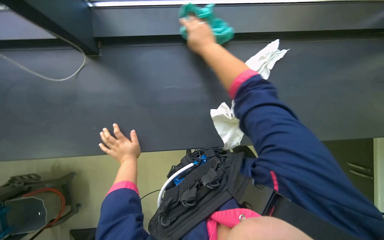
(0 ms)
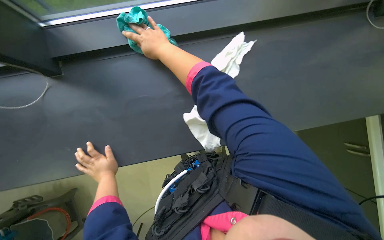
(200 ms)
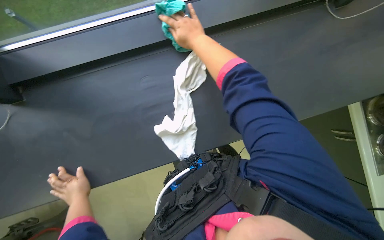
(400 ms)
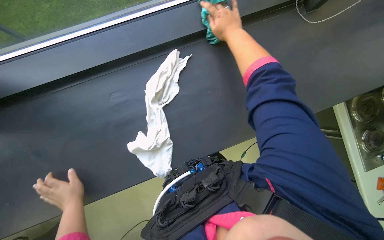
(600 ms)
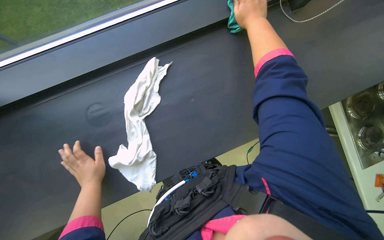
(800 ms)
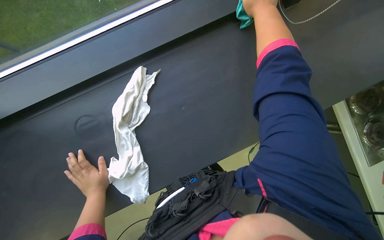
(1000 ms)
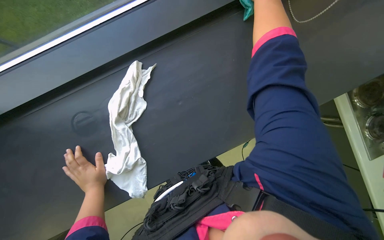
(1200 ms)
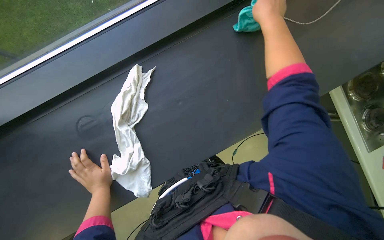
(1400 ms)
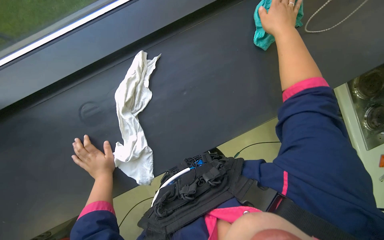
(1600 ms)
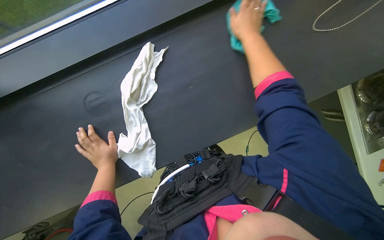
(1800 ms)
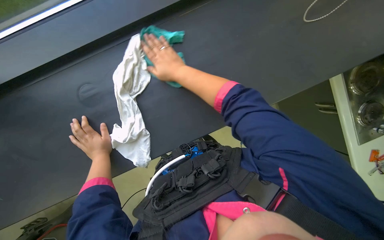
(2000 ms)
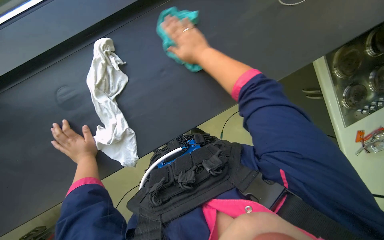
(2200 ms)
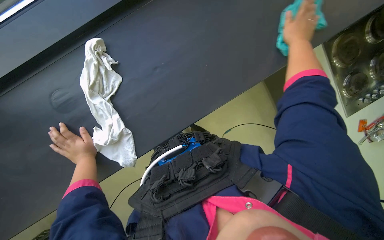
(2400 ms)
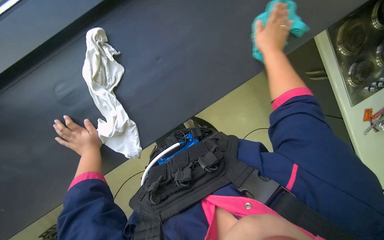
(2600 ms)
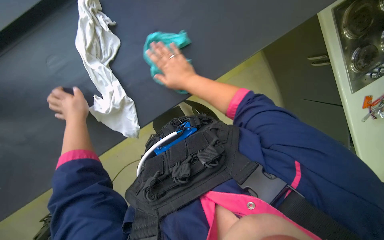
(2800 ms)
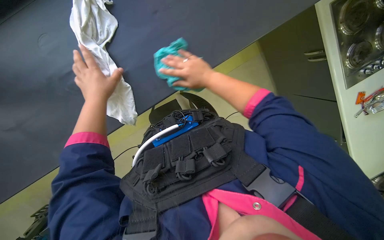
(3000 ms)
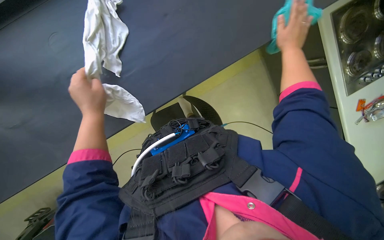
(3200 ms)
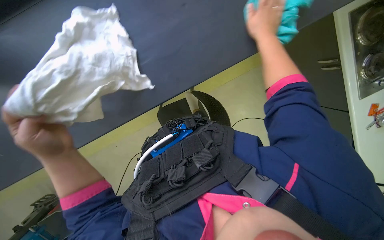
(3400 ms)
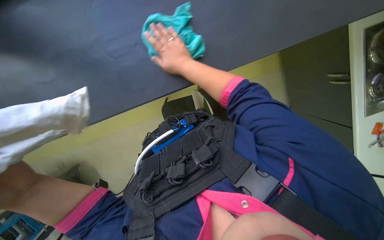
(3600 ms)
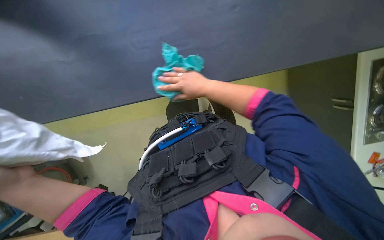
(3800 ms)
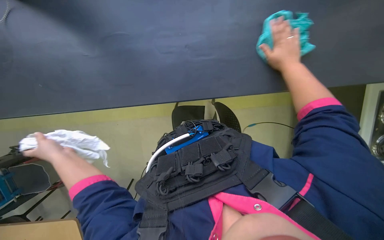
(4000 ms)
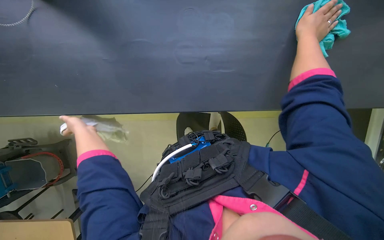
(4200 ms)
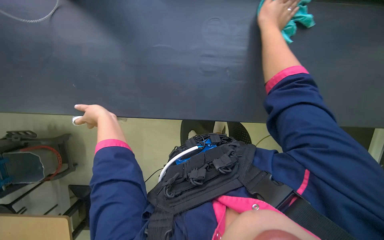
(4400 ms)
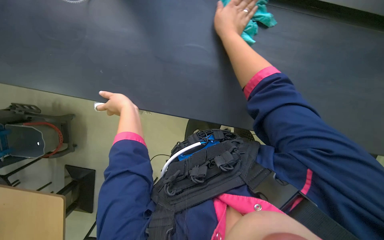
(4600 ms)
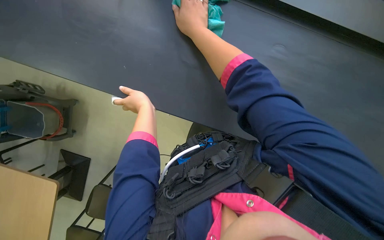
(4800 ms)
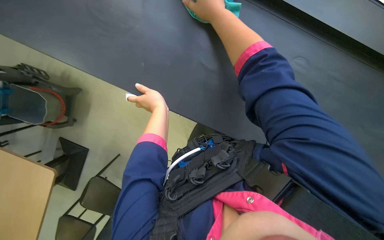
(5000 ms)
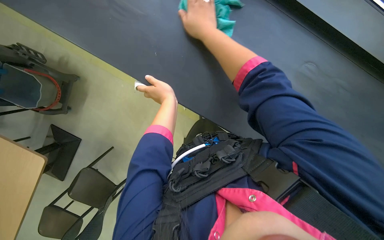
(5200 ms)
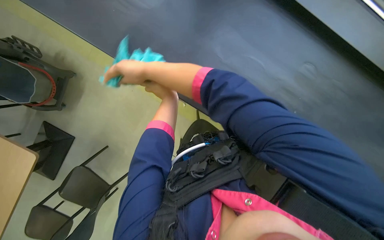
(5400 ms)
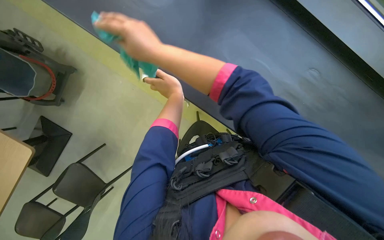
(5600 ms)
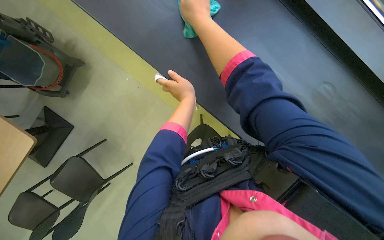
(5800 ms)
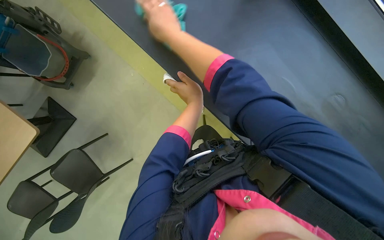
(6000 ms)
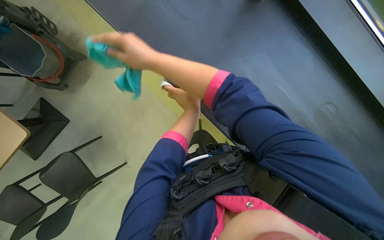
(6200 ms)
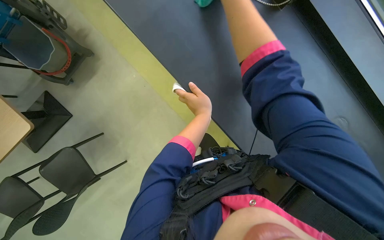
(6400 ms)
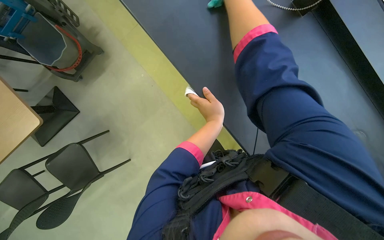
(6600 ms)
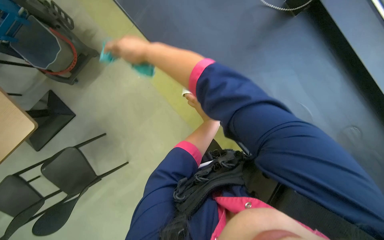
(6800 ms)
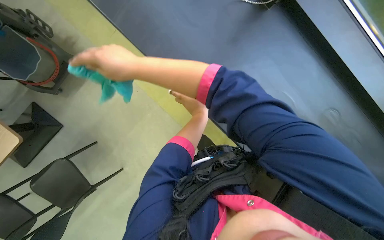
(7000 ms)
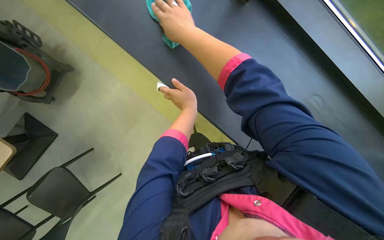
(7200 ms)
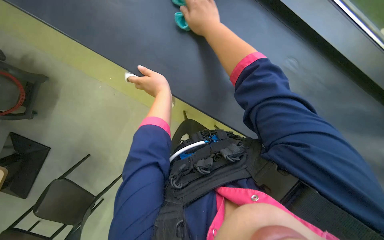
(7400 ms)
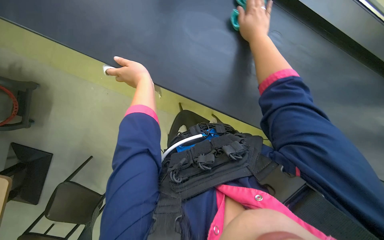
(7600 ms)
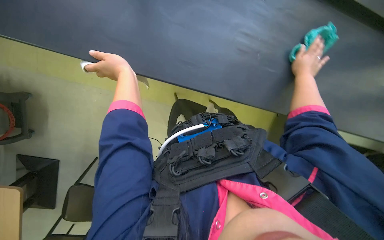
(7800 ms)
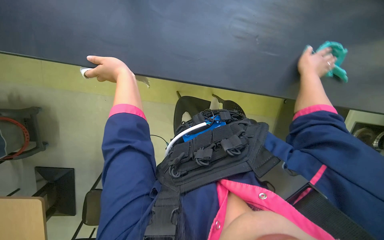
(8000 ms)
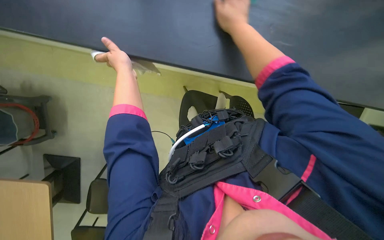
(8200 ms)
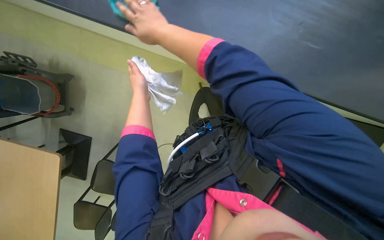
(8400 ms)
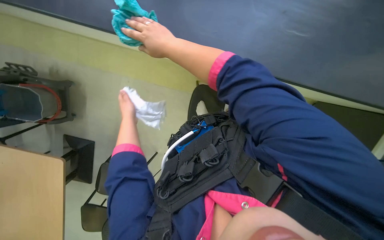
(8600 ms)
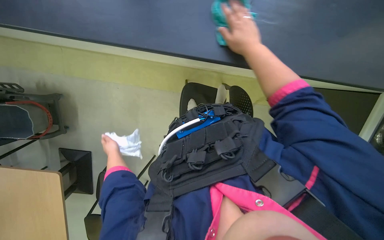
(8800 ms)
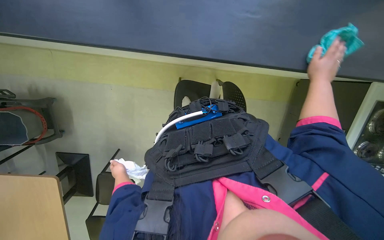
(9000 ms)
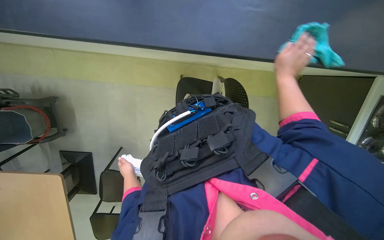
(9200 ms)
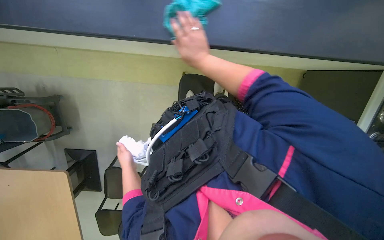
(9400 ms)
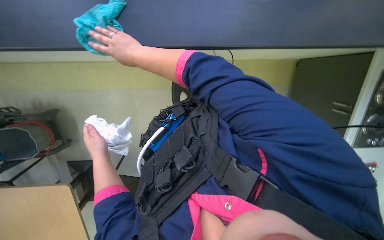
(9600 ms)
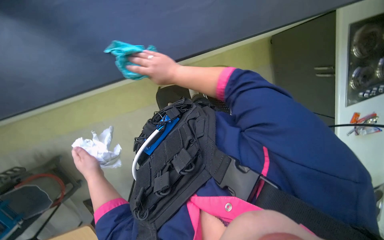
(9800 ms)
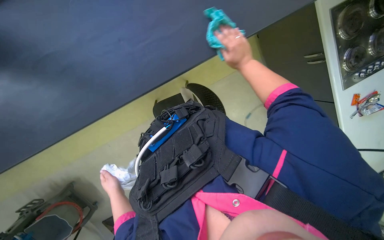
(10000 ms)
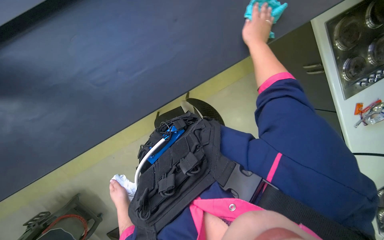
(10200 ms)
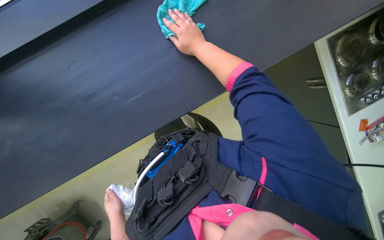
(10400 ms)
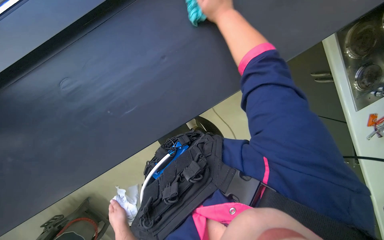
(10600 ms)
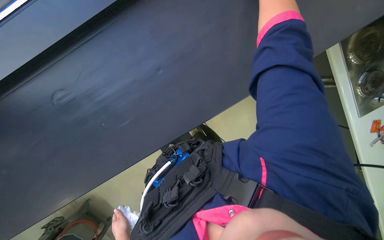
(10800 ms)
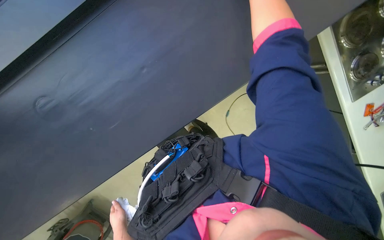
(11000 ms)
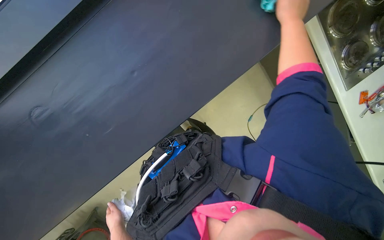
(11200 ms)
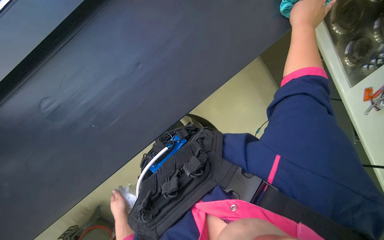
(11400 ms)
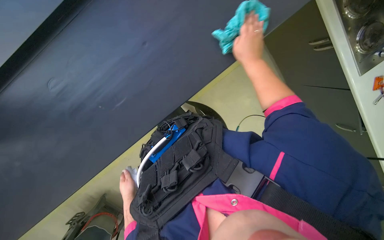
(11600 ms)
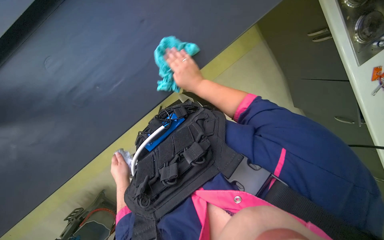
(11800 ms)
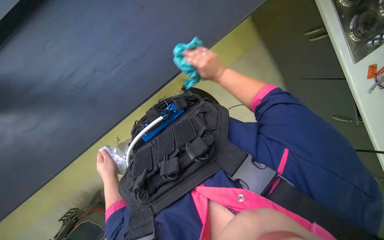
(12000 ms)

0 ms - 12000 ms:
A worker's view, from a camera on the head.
Job: cleaning windows.
The whole recording: Wiping window glass. The worker wipes the window frame and wipes the window glass with a white cloth.
0 ms - 1600 ms: The head travels roughly 40 cm.
1600 ms - 3000 ms: The right hand goes left and right, roughly 35 cm each way, reversing 2 times.
3000 ms - 4400 ms: Everything in view rotates some 25 degrees clockwise. The left hand goes down the picture and returns, roughly 25 cm each way. Meanwhile the right hand goes left and right, some 35 cm each way, reversing 3 times.
4400 ms - 6000 ms: The left hand goes about 15 cm to the right. The right hand swings left and right, roughly 35 cm each way, with 2 reversals.
7600 ms - 9000 ms: The left hand shifts approximately 35 cm down the picture and farther from the camera. Meanwhile the right hand goes left and right, approximately 50 cm each way, reversing 2 times.
9000 ms - 10400 ms: Everything in view rotates some 25 degrees counterclockwise. The left hand goes roughly 10 cm nearer to the camera.
10400 ms - 12000 ms: The left hand shifts roughly 10 cm up the picture.

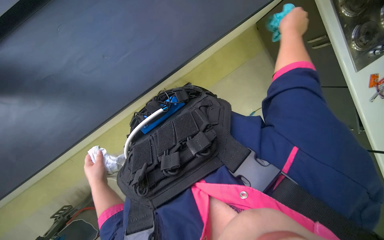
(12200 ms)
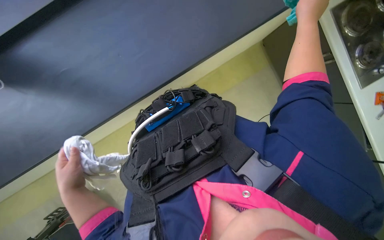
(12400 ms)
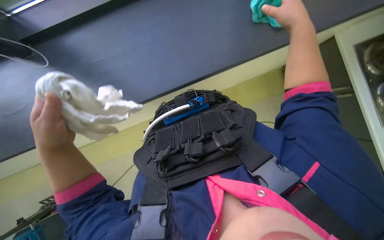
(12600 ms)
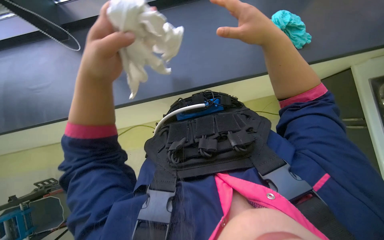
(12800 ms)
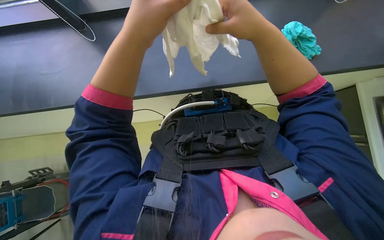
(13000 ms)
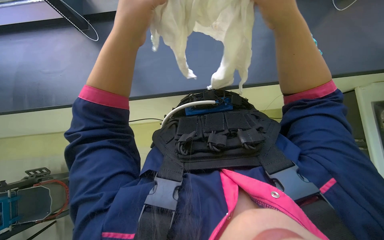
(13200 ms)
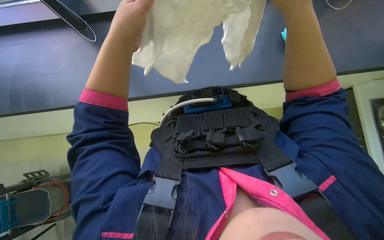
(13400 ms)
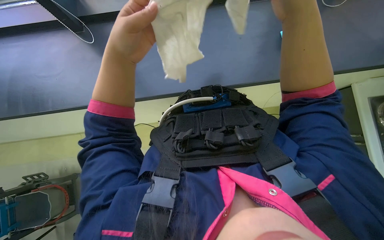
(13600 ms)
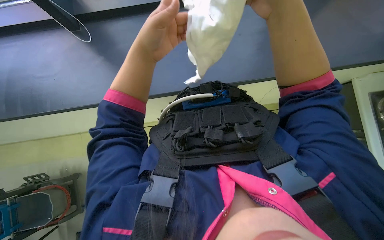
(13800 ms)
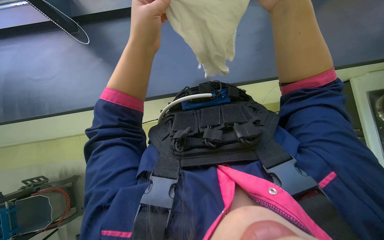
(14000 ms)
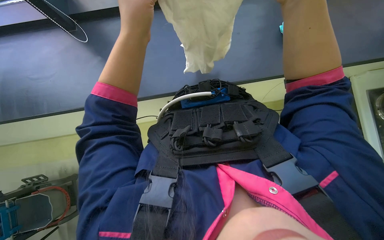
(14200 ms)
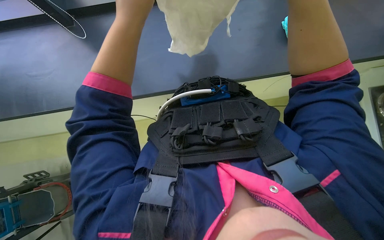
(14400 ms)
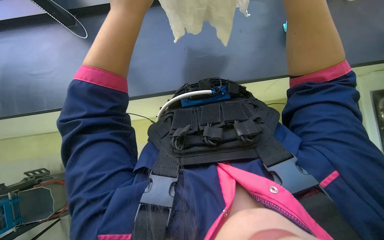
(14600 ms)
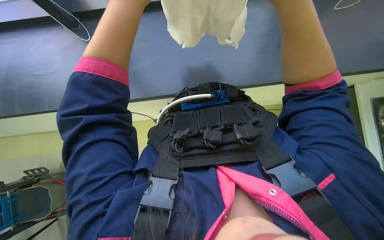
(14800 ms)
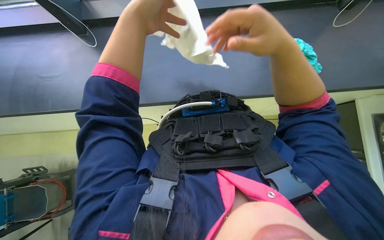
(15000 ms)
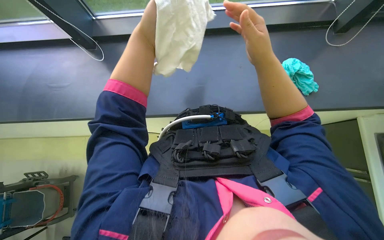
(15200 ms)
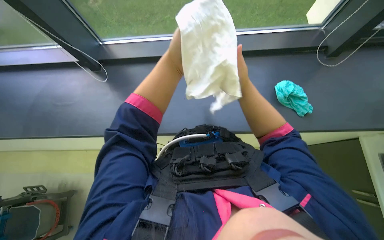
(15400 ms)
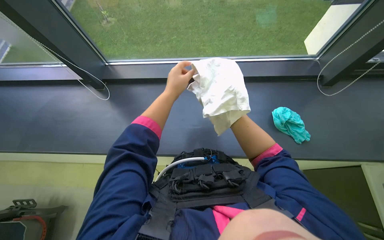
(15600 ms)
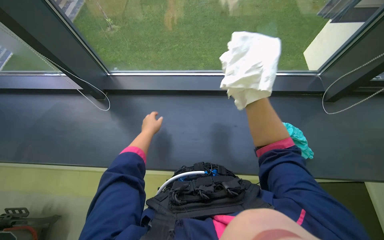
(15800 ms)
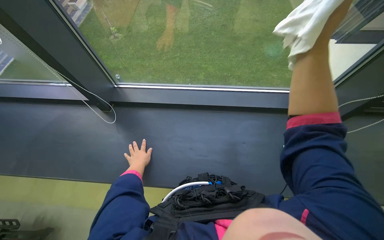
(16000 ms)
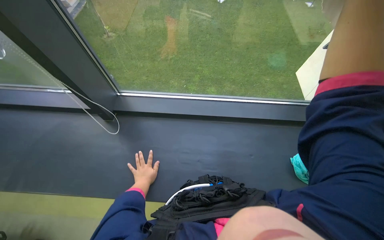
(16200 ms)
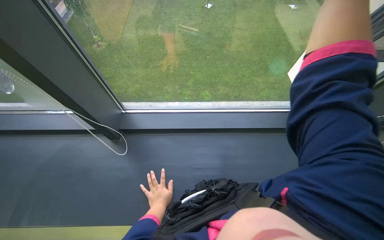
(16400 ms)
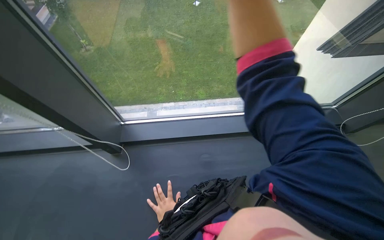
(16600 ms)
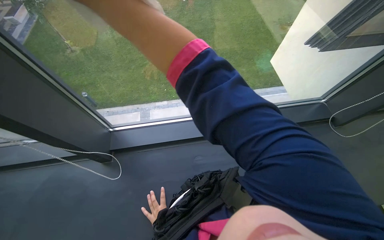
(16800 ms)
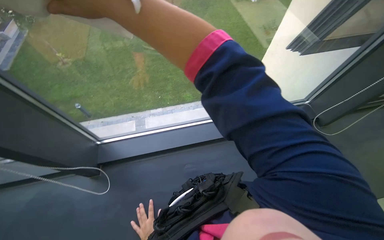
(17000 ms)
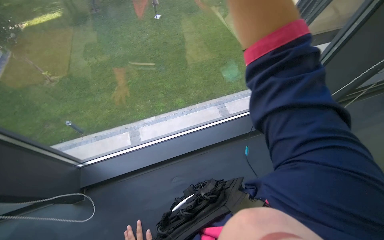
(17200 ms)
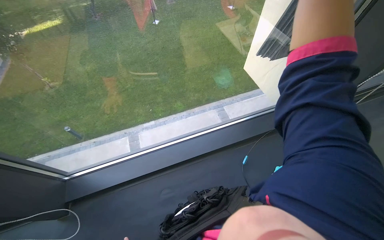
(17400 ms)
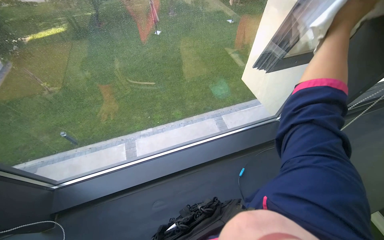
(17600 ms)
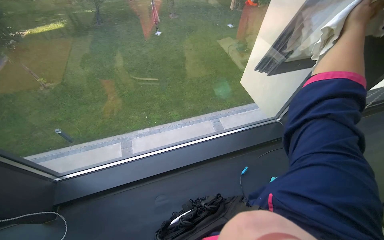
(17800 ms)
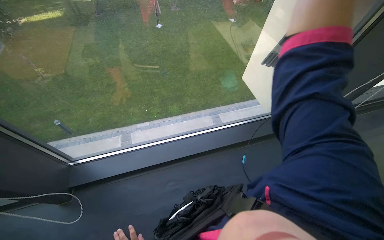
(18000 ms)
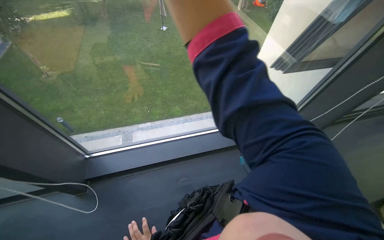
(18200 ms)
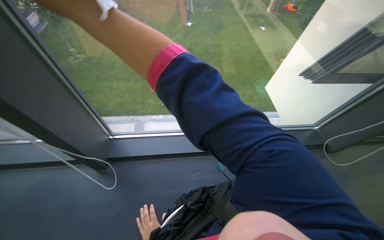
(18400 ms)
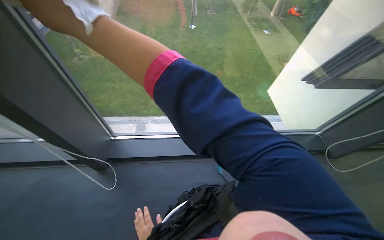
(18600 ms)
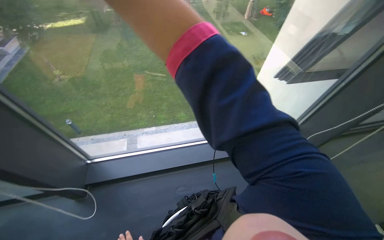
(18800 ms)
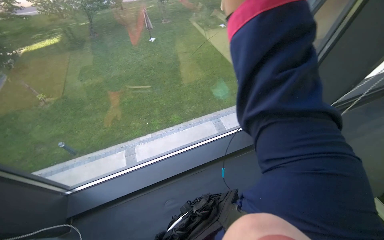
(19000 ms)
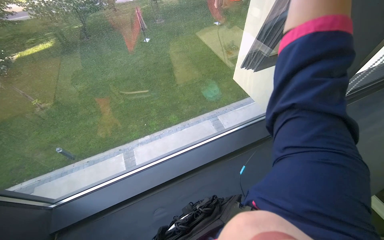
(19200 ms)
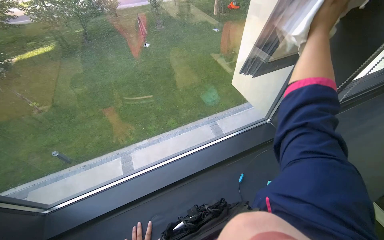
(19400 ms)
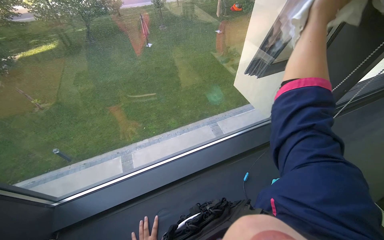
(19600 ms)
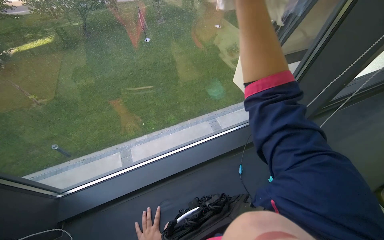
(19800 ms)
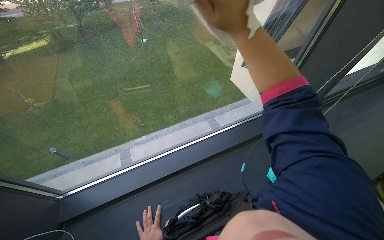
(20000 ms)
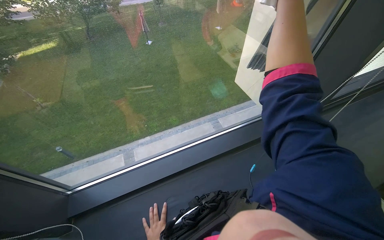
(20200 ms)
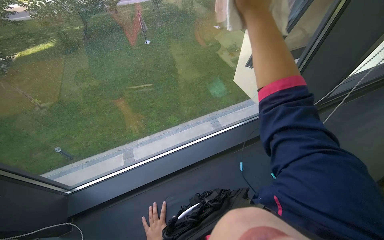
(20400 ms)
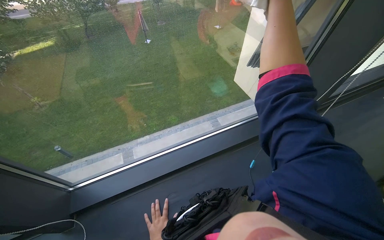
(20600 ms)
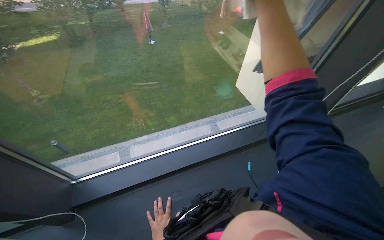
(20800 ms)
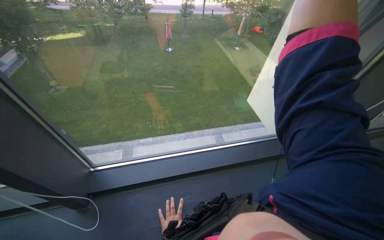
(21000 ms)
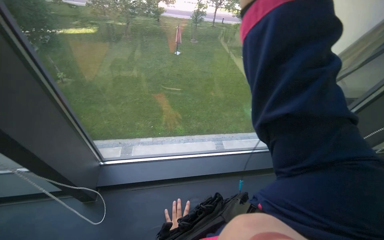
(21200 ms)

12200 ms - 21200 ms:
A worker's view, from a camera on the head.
Job: cleaning windows.
The whole recording: Wiping window glass. The worker wipes the window frame and wipes the window glass with a white cloth.
12200 ms - 13800 ms: The view tips upward by some 15 degrees. Everything in view rotates roughly 25 degrees clockwise.
15200 ms - 16600 ms: The camera pitches upward, by some 20 degrees.
